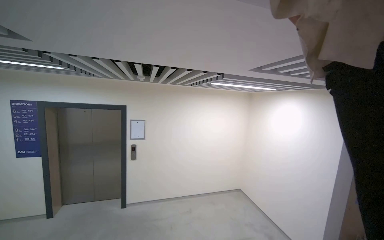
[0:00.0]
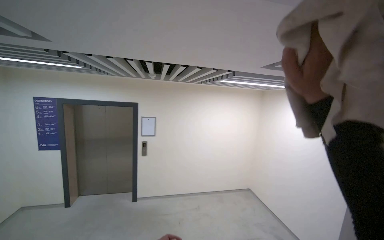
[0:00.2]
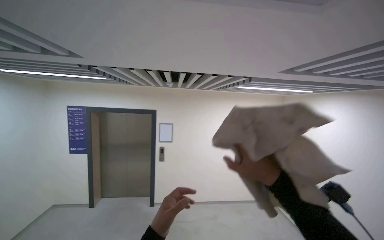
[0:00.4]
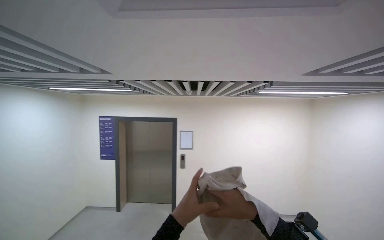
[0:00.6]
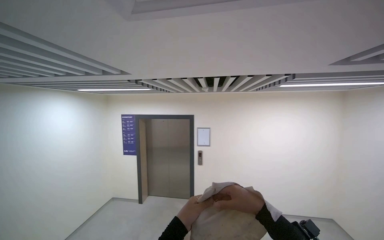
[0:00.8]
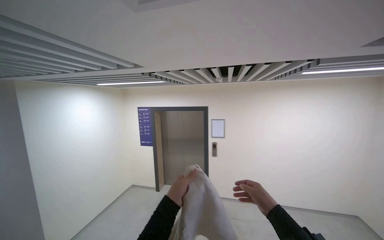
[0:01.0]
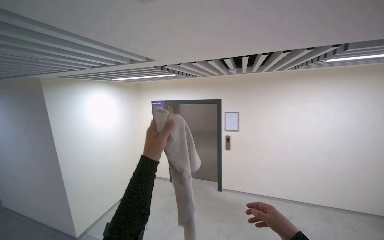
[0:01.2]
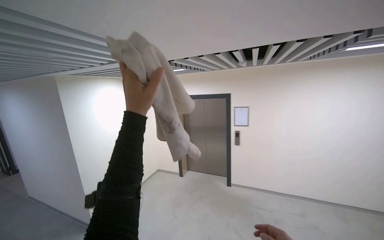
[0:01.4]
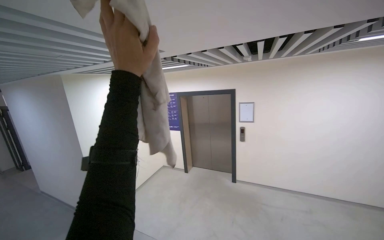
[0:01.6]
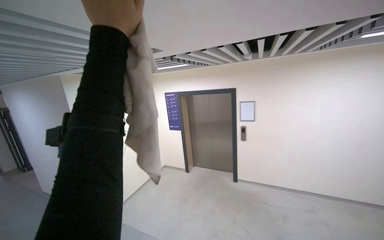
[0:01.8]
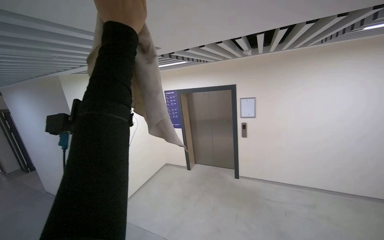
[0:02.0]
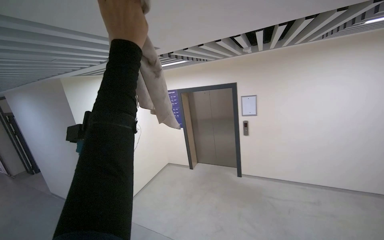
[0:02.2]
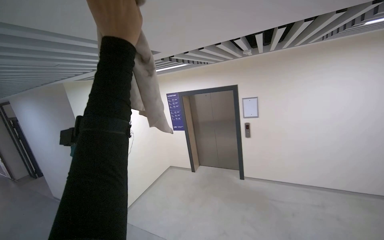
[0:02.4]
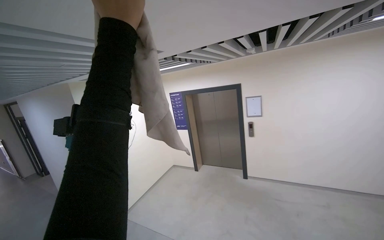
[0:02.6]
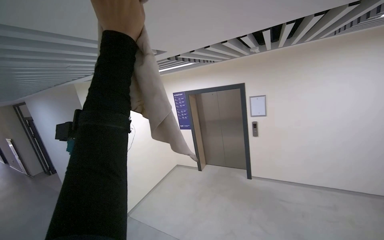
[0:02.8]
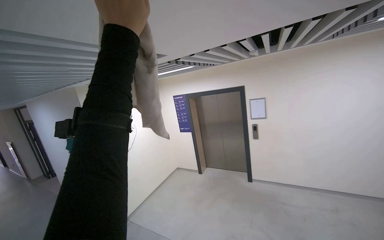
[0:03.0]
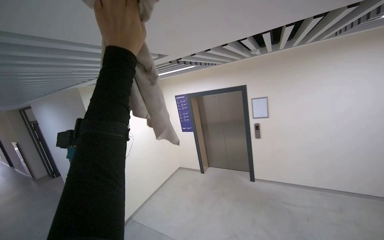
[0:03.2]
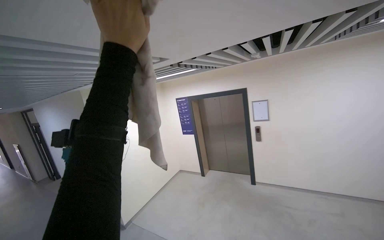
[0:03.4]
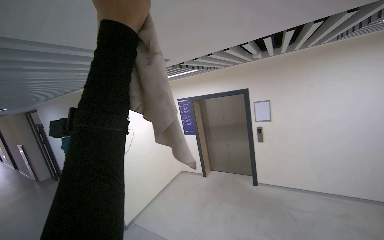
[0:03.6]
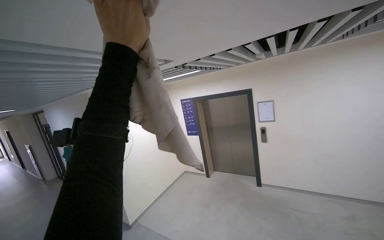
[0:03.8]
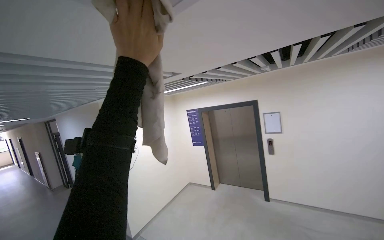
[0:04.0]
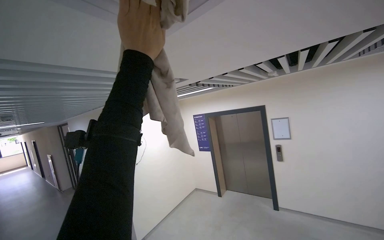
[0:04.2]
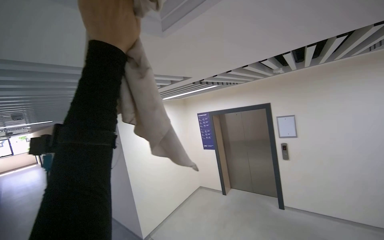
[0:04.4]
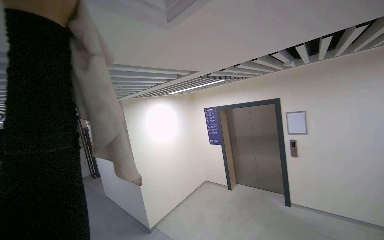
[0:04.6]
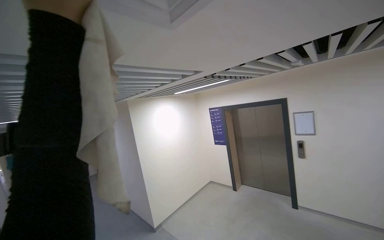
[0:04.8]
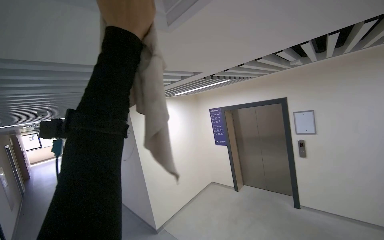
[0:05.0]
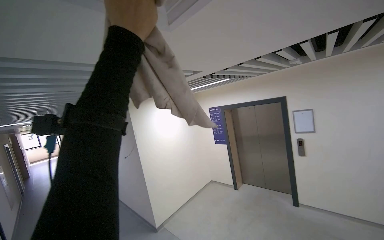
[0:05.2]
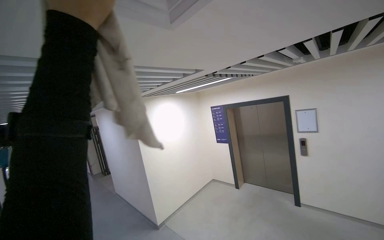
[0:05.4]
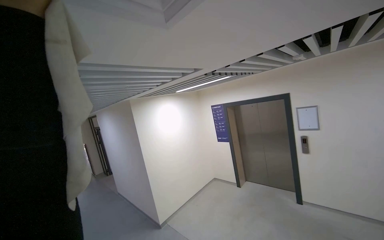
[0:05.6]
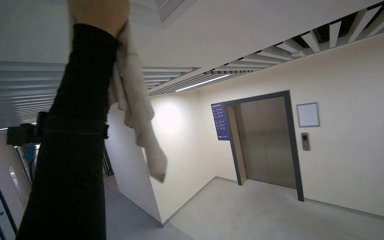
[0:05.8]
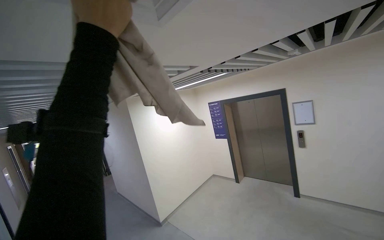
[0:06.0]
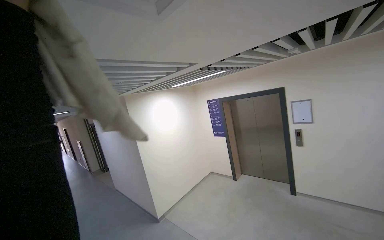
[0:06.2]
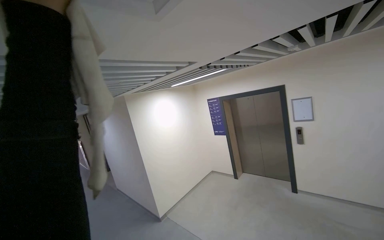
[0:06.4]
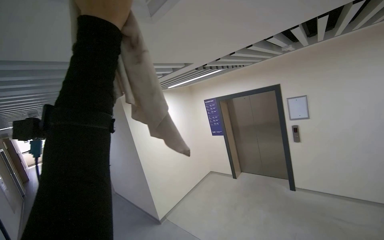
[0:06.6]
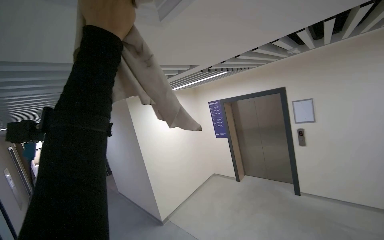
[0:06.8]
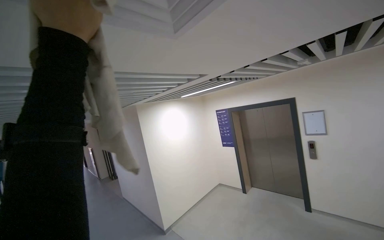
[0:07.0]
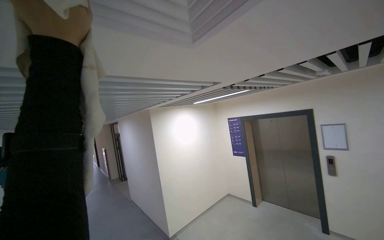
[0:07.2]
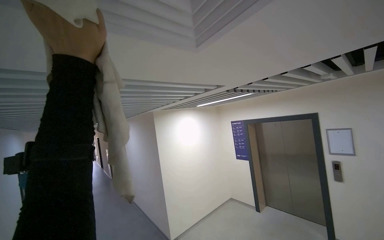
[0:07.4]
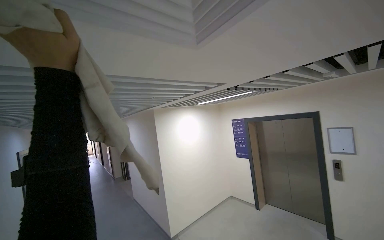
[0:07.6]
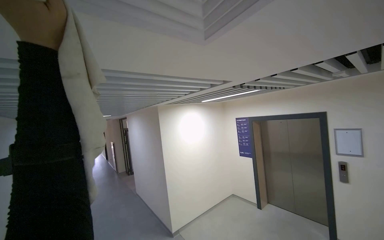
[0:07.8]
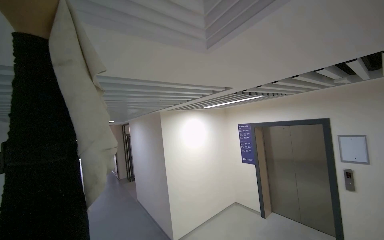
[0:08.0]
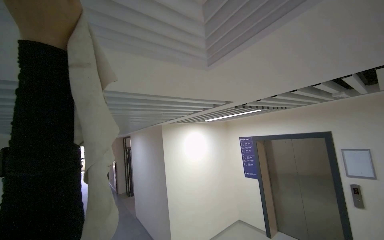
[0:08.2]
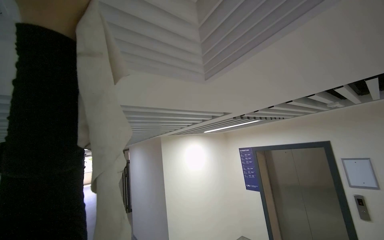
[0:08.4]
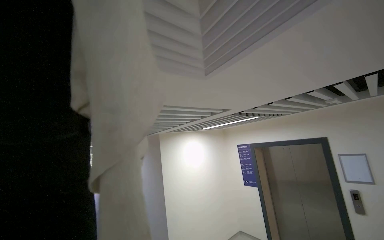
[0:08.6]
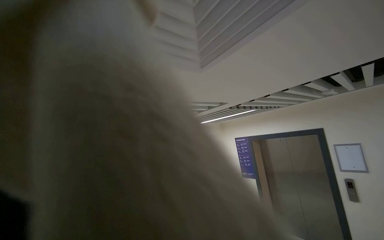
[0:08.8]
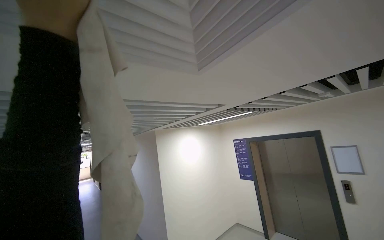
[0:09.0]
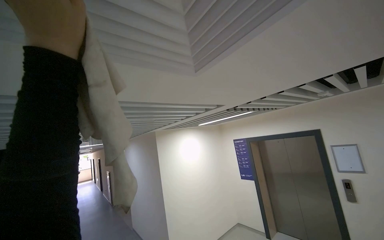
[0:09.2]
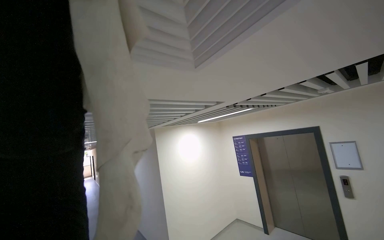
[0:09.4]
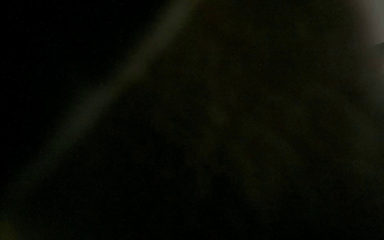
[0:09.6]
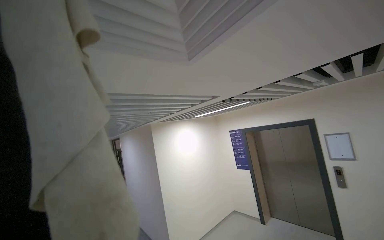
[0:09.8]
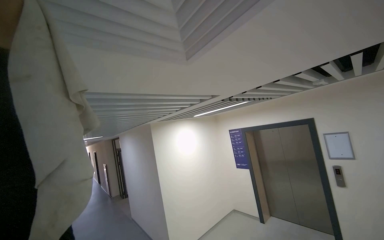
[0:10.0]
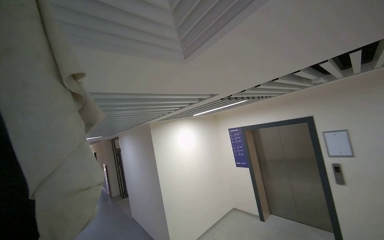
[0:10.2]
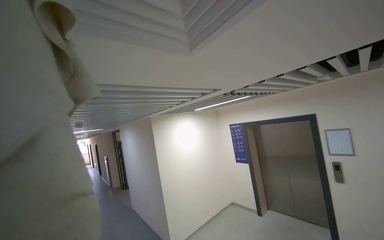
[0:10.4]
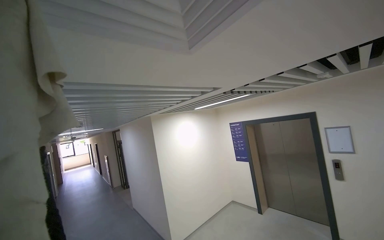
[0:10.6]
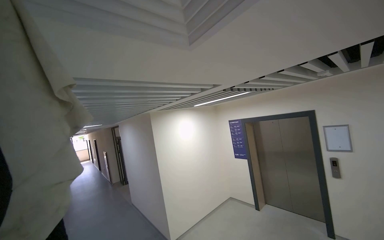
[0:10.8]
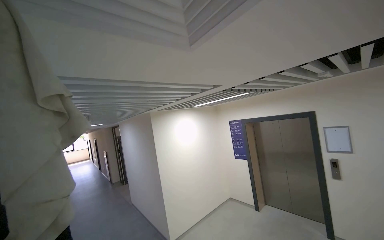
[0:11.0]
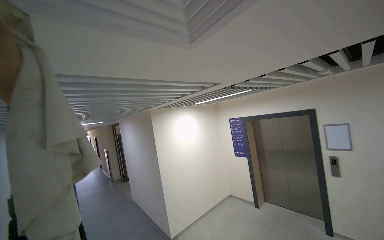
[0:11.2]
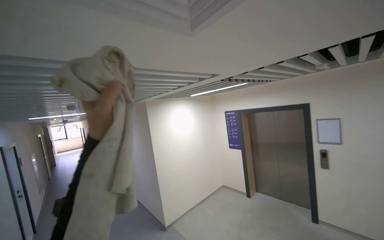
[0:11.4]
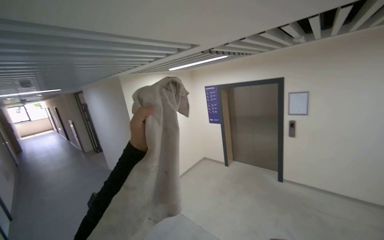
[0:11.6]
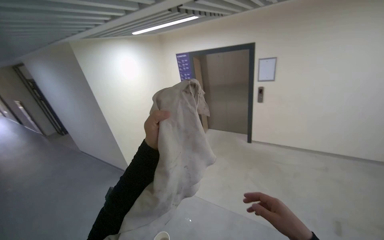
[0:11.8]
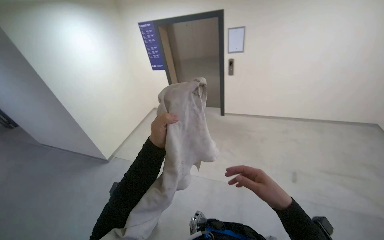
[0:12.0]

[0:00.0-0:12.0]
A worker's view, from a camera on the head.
Job: wiping surfaces.
The whole recording: Wiping ceiling vents. The worker wipes the ceiling vents with a cloth.
0:00.0 to 0:01.6: The view swings roughly 40 degrees to the left.
0:01.6 to 0:03.0: The left hand heads up the picture, covering roughly 10 cm.
0:04.4 to 0:06.0: The left hand goes left and right, approximately 15 cm each way, reversing 3 times.
0:10.4 to 0:12.0: The head rotates approximately 35 degrees to the right. The view tips downward by about 35 degrees.

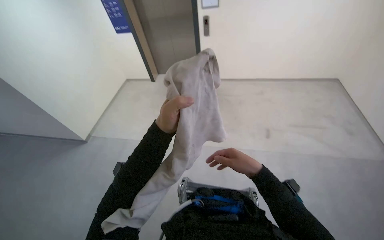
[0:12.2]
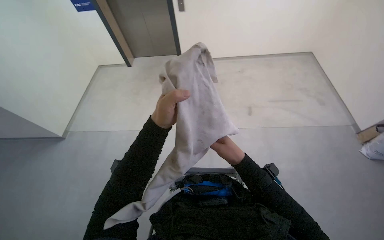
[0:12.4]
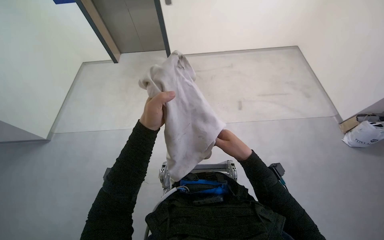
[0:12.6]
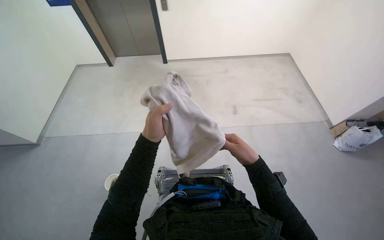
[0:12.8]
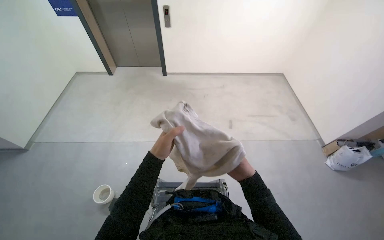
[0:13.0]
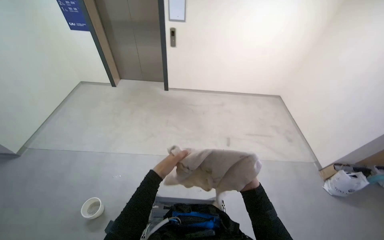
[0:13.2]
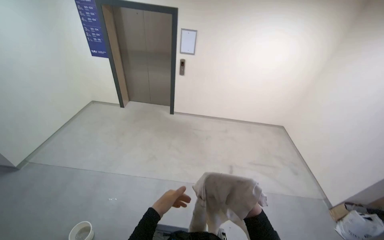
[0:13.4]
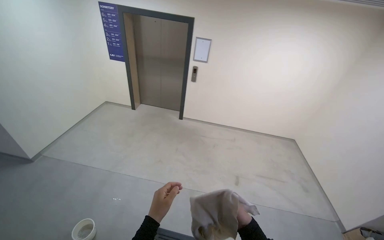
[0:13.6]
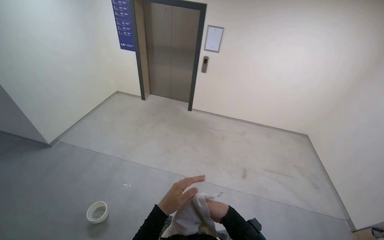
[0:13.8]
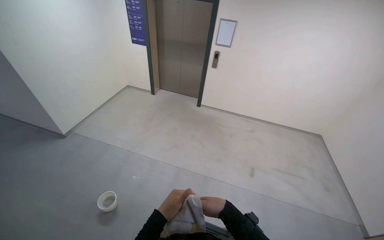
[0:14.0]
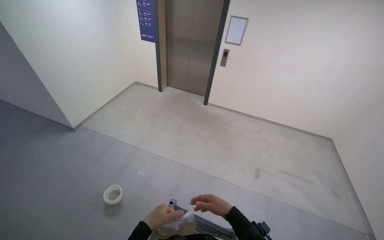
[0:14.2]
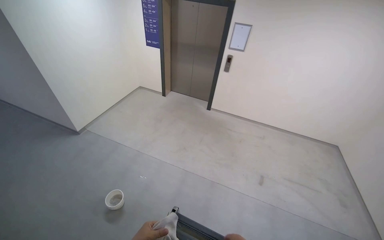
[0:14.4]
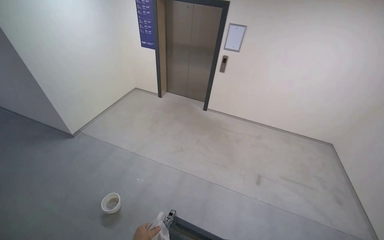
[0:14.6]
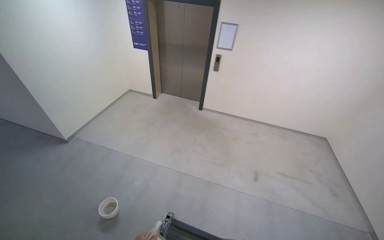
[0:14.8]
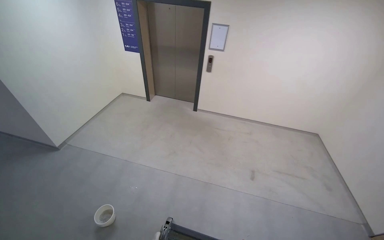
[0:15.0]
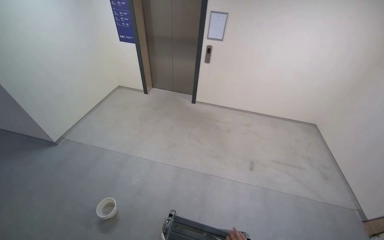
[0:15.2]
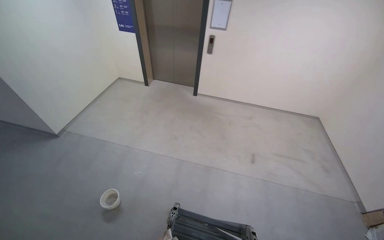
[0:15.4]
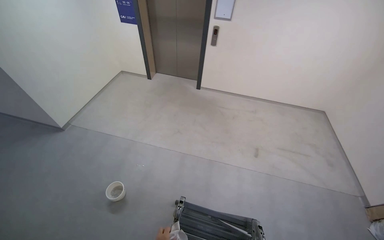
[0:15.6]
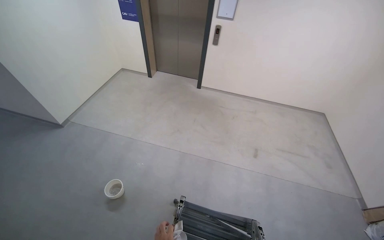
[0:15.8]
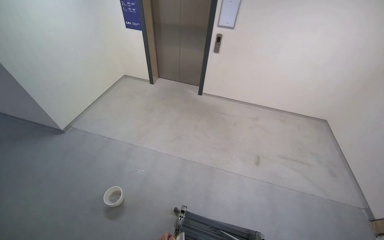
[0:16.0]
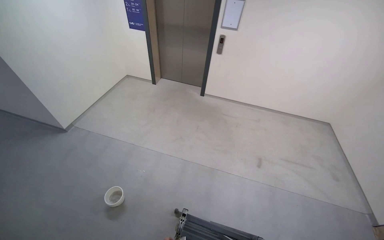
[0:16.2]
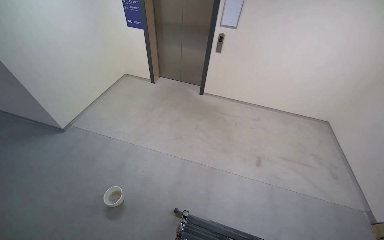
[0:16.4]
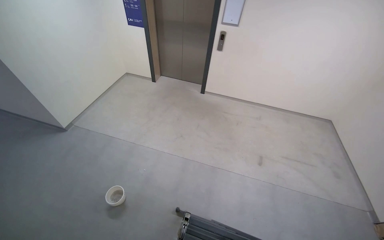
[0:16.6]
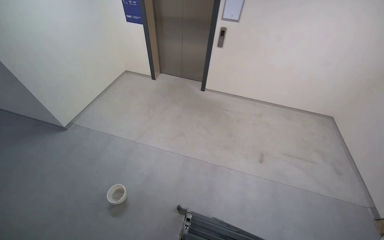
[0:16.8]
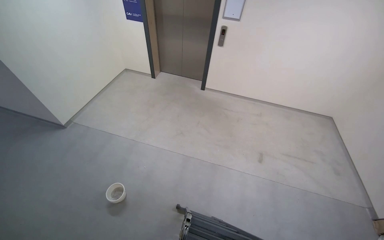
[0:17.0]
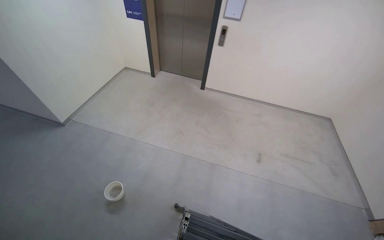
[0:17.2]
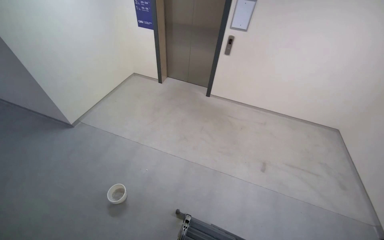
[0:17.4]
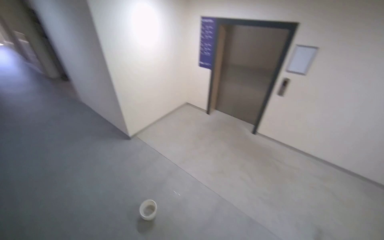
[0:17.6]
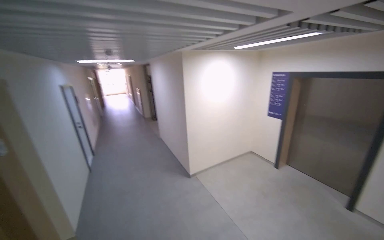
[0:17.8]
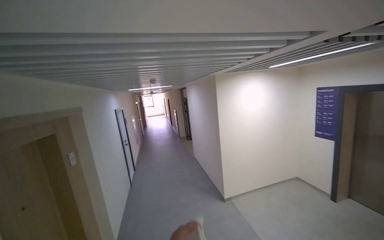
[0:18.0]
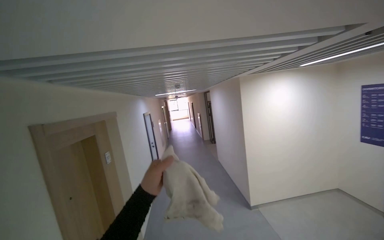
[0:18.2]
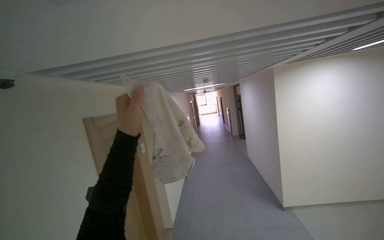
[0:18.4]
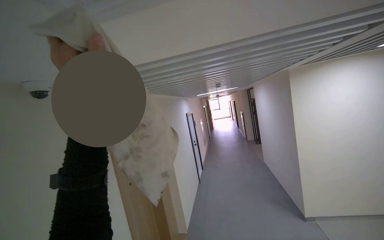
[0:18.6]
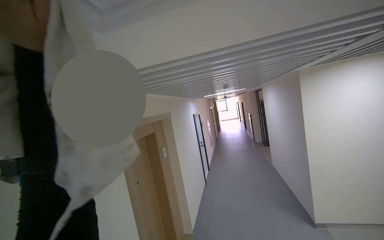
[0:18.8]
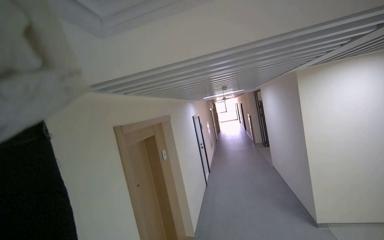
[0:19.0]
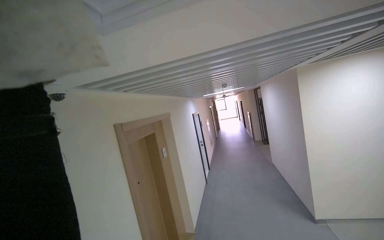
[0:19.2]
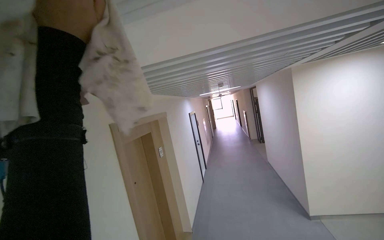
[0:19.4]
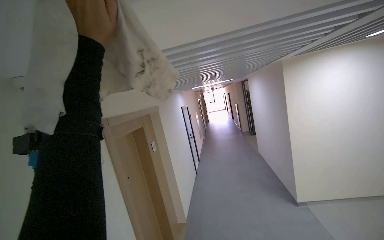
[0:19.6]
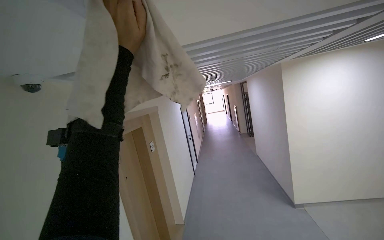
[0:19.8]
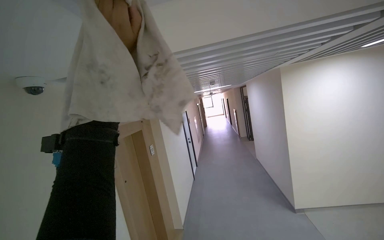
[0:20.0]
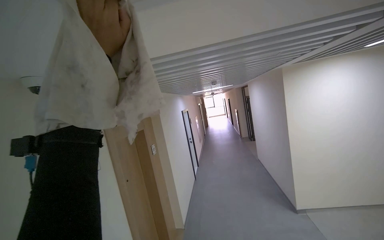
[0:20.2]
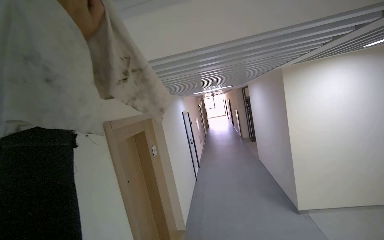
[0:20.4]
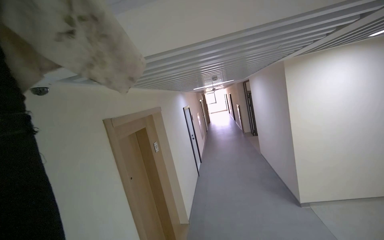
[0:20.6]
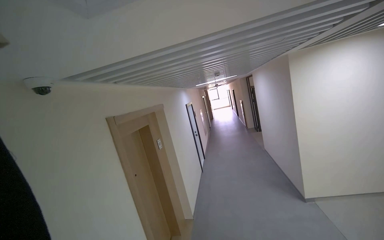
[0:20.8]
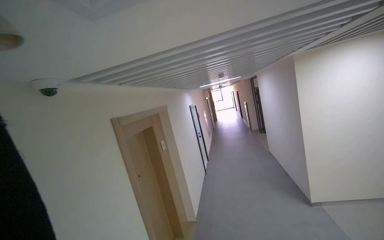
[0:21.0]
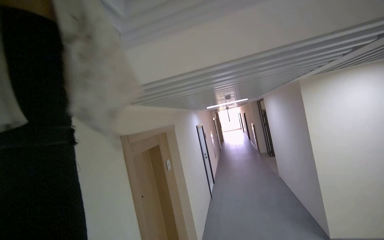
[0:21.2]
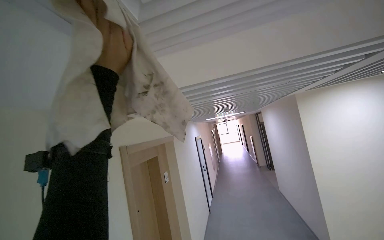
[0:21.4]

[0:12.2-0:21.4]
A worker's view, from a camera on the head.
Job: wiping surfaces.
The whole recording: Wiping ceiling vents. The worker wipes the ceiling vents with a cloth.
0:12.2 to 0:13.8: The view tips upward by roughly 15 degrees. The right hand heads farther from the camera, covering about 15 cm.
0:16.8 to 0:18.4: The wearer looks roughly 80 degrees further to the left. The camera pitches upward, by about 40 degrees.
